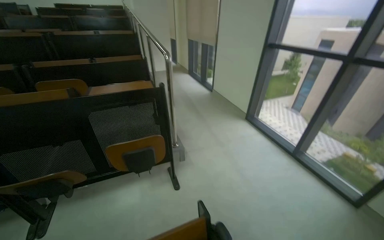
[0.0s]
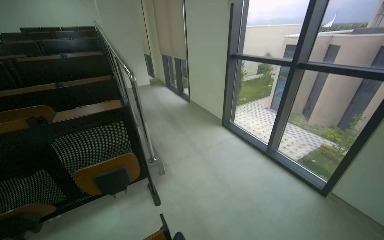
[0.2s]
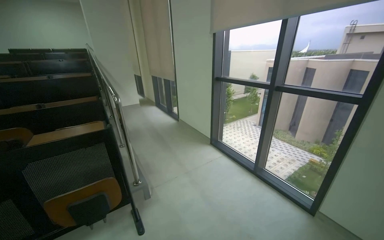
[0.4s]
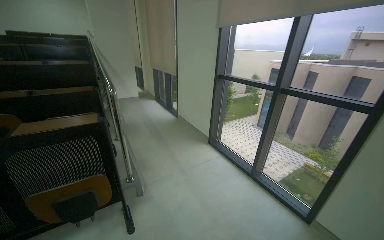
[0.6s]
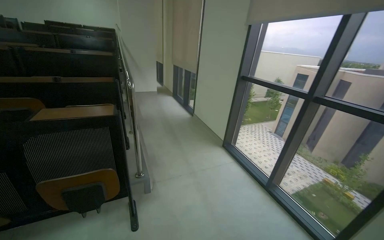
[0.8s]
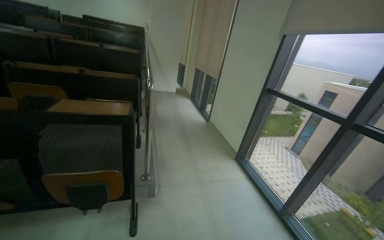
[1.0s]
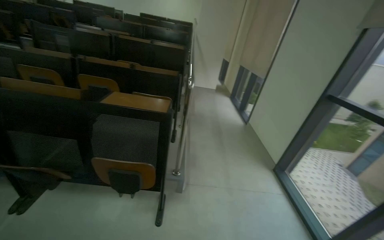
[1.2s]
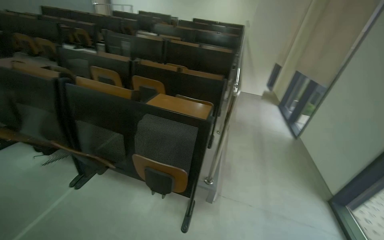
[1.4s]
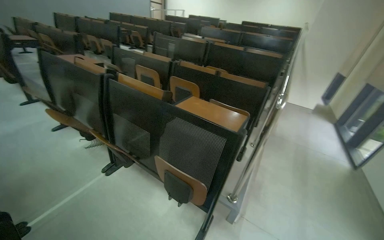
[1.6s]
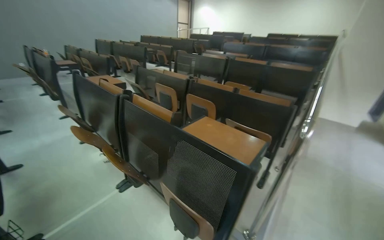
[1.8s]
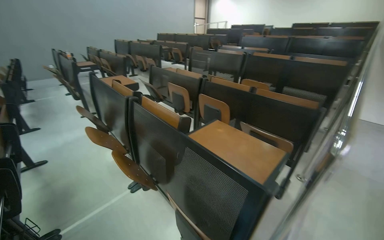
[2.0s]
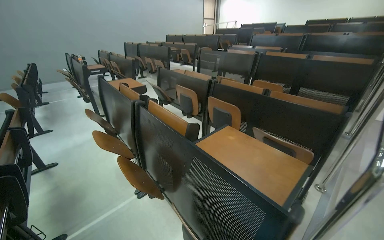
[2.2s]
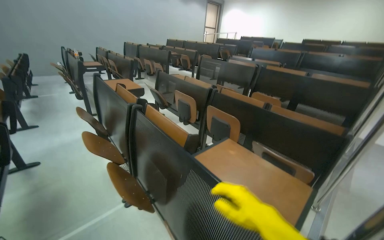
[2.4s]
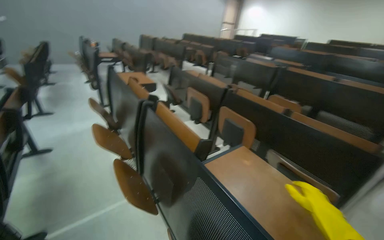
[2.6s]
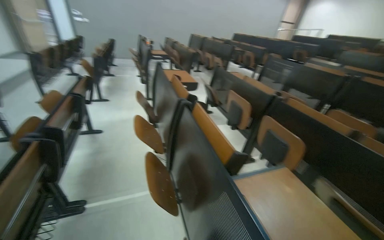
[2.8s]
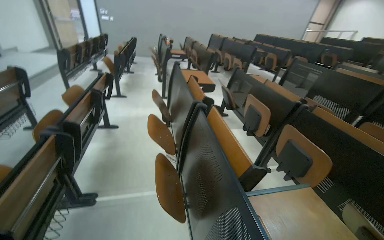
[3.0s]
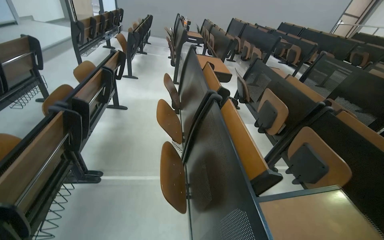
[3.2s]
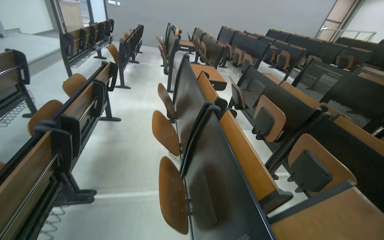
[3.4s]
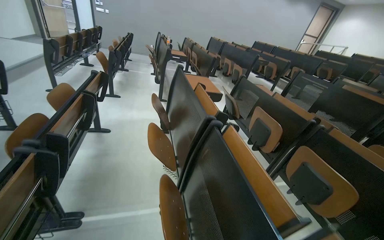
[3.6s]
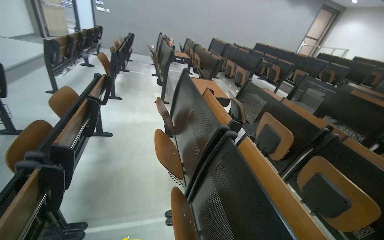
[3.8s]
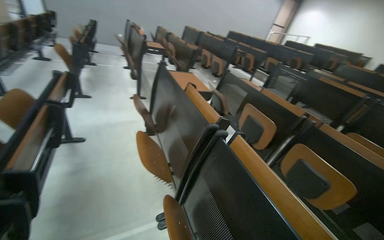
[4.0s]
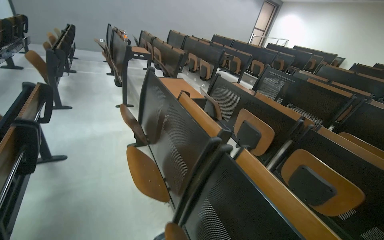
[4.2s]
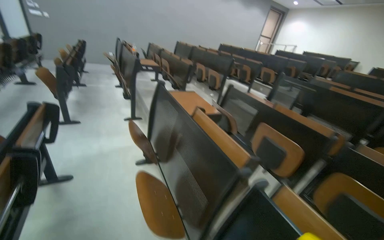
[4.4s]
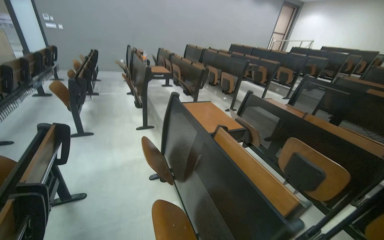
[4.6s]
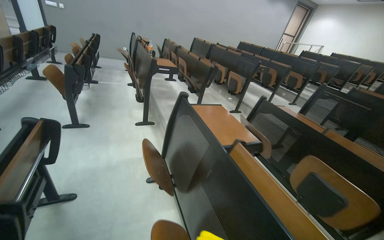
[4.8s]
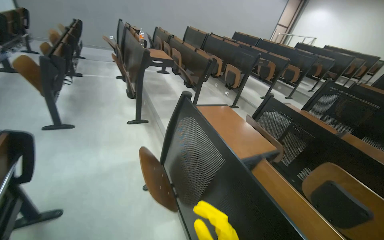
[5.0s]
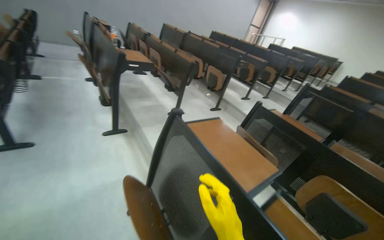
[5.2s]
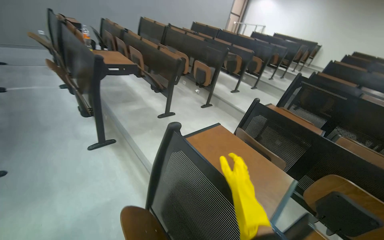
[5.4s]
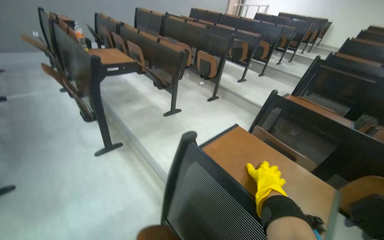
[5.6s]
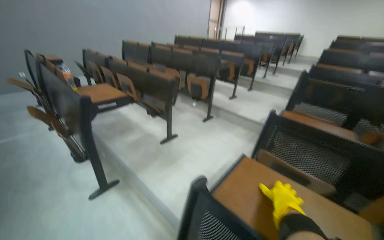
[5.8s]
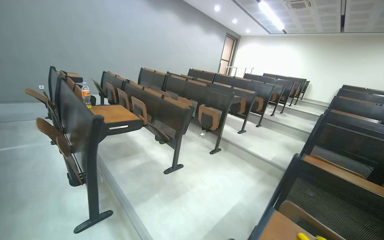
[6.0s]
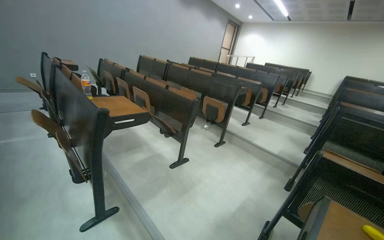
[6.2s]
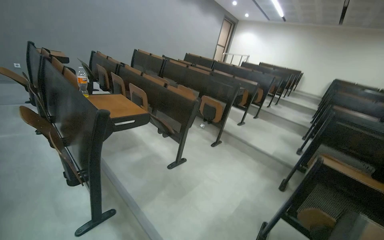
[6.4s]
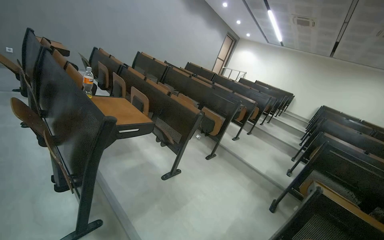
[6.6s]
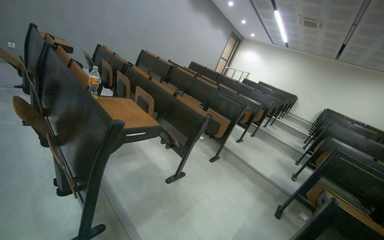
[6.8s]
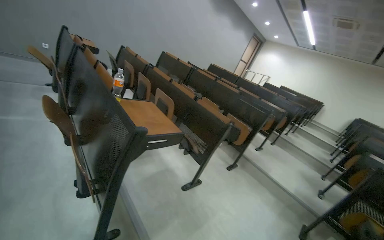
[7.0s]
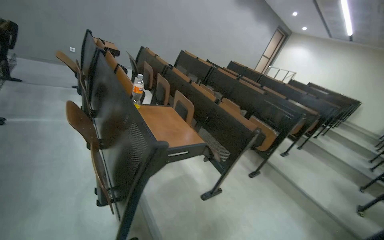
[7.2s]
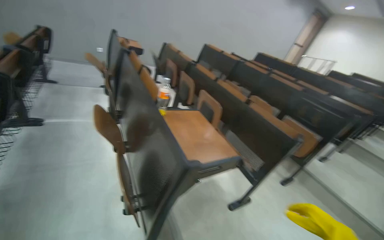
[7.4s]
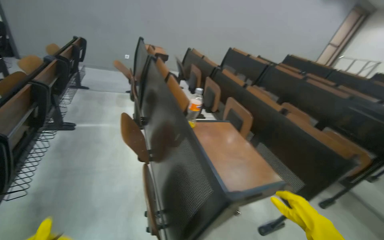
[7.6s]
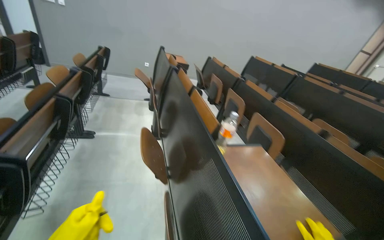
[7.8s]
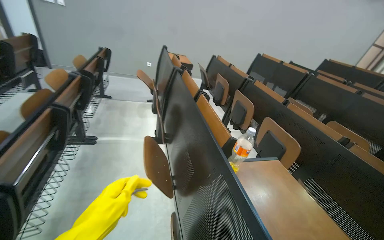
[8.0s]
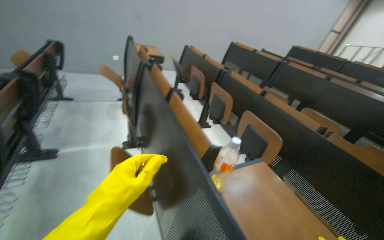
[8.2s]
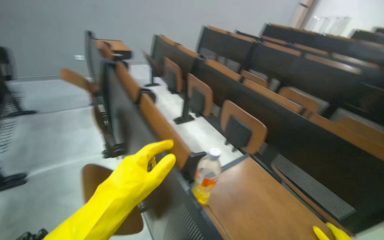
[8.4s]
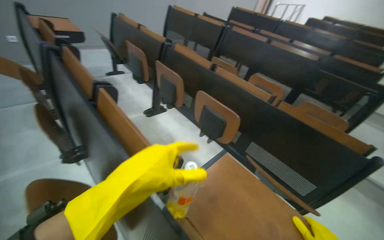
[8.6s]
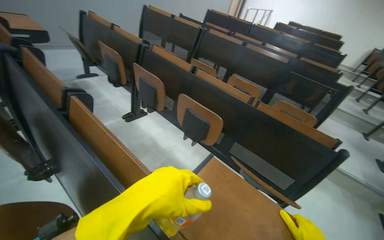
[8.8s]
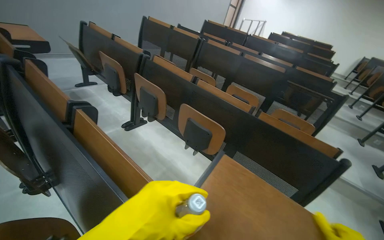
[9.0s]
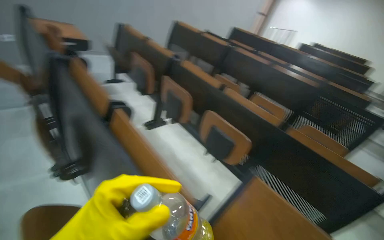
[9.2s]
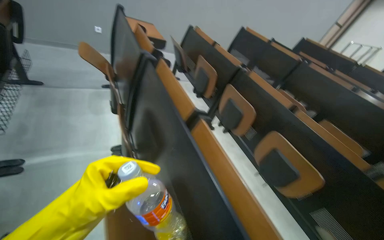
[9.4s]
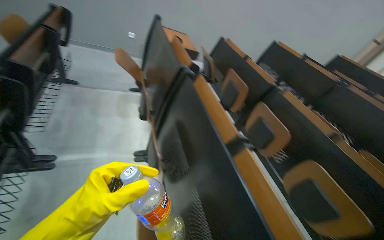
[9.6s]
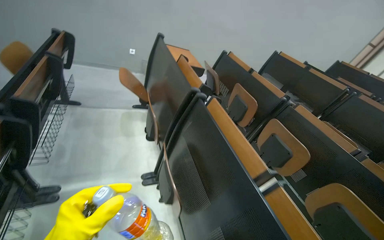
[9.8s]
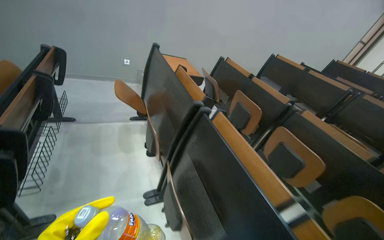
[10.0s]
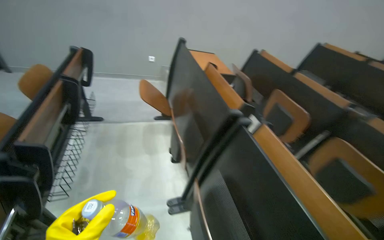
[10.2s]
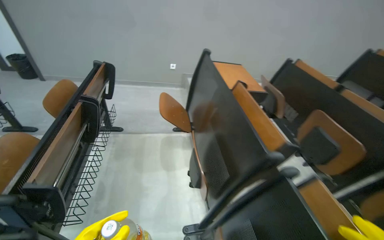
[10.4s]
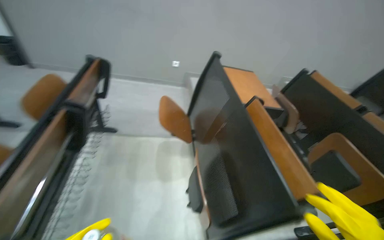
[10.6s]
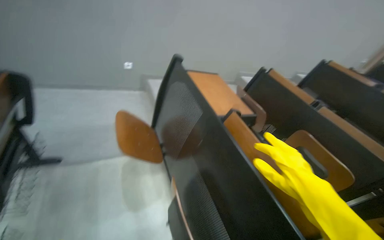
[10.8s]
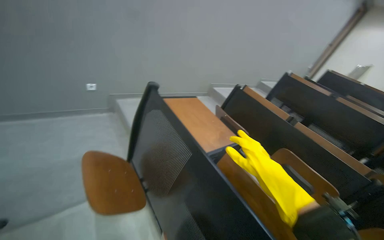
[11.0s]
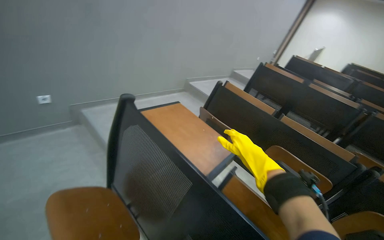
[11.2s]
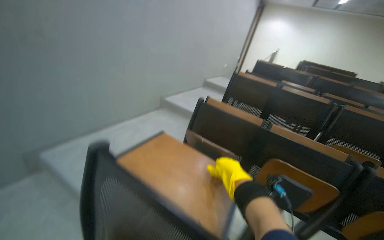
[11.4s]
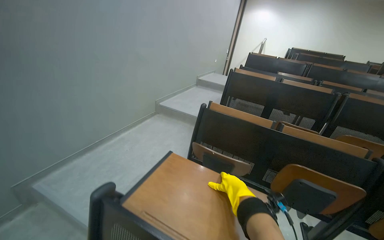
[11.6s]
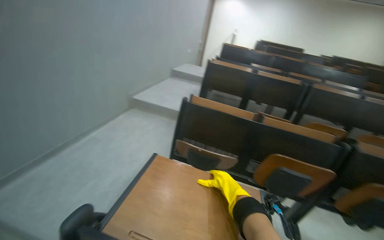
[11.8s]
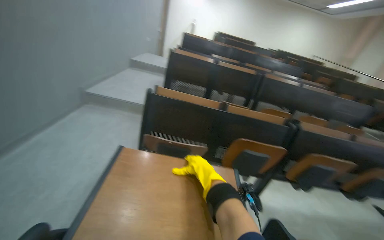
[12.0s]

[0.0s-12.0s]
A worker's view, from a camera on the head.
Job: organizing items.
The whole recording: Organizing auditorium chairs and desks. The worker adjusts and aligns chairs and desks in the auditorium.
0.0s to 1.6s: The camera travels approximately 40 cm. The wearer looks roughly 50 degrees further to the left.
1.6s to 3.0s: The camera is carried roughly 50 cm. The wearer looks roughly 45 degrees further to the left.
3.0s to 4.4s: The head travels some 70 cm.
4.4s to 6.0s: The camera is carried some 1.5 m. The wearer's head swings approximately 15 degrees to the right.
6.0s to 7.6s: The wearer moves some 1 m. The head rotates approximately 25 degrees to the left.
7.6s to 9.0s: The camera travels roughly 70 cm. The wearer looks some 30 degrees further to the right.
9.0s to 10.4s: The wearer moves roughly 1 m. The head turns to the left by roughly 40 degrees.
10.4s to 12.0s: The camera is carried roughly 1 m. The head rotates some 80 degrees to the right.

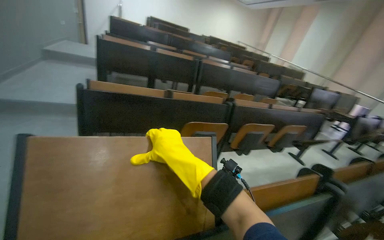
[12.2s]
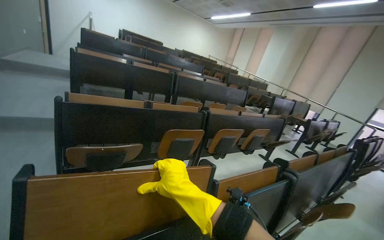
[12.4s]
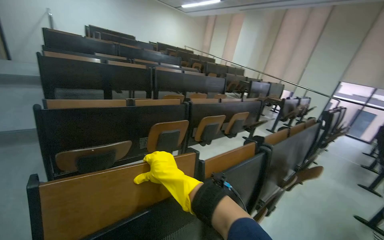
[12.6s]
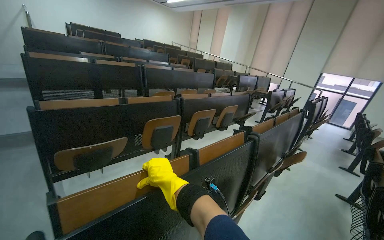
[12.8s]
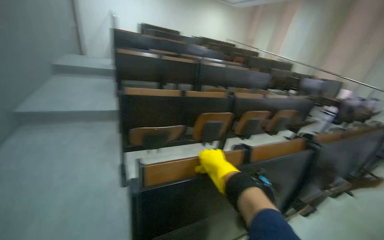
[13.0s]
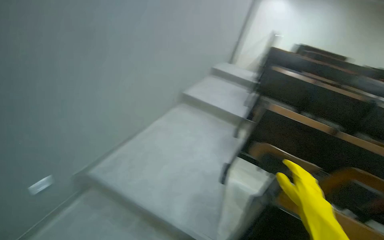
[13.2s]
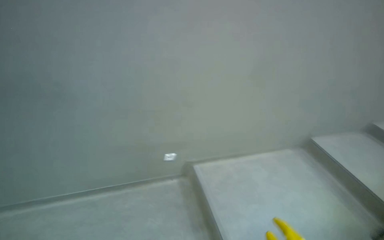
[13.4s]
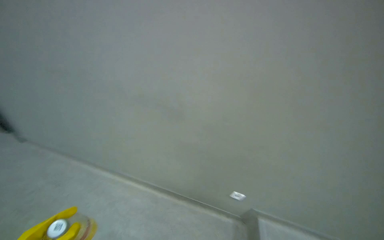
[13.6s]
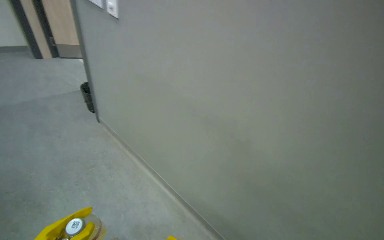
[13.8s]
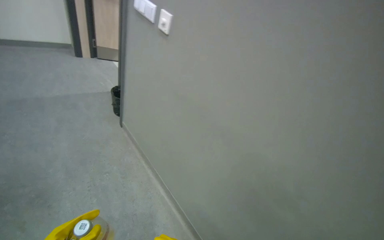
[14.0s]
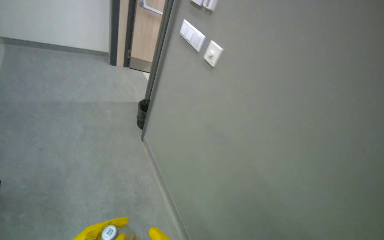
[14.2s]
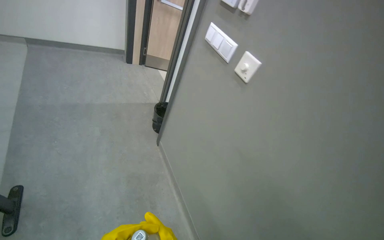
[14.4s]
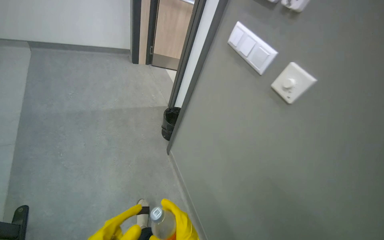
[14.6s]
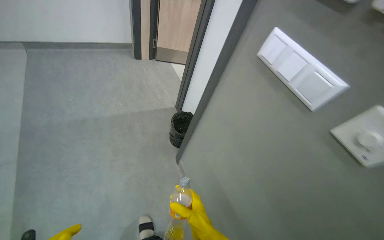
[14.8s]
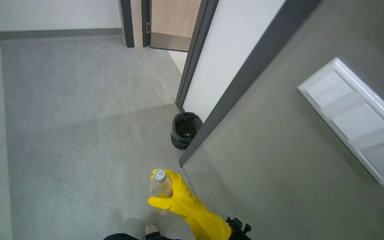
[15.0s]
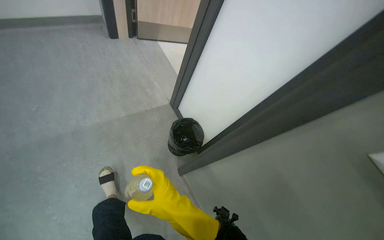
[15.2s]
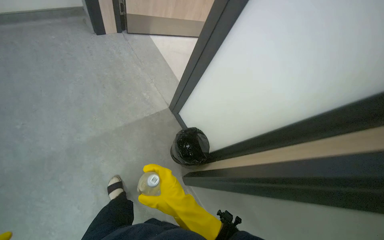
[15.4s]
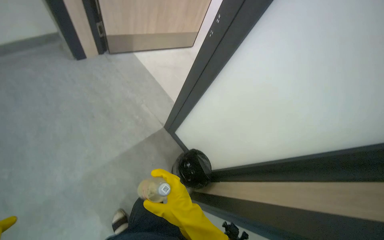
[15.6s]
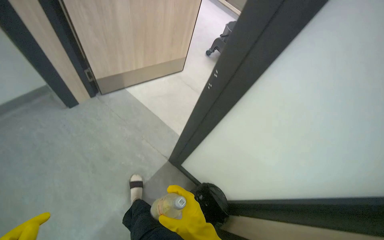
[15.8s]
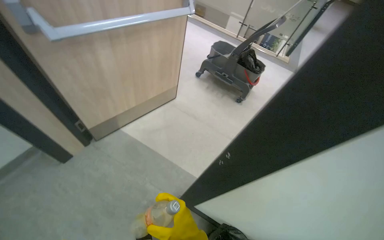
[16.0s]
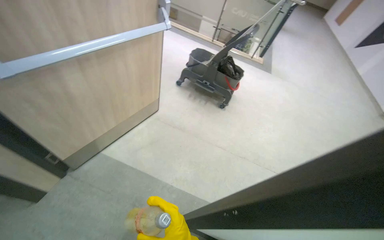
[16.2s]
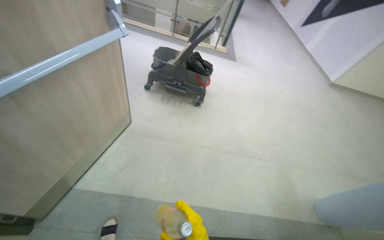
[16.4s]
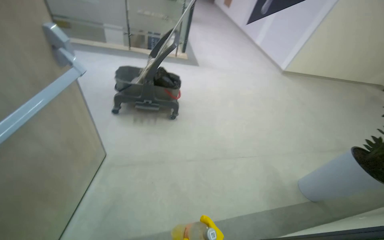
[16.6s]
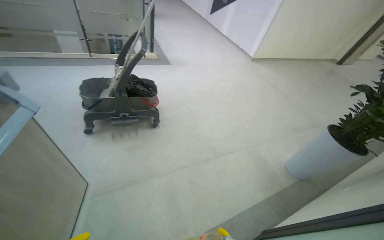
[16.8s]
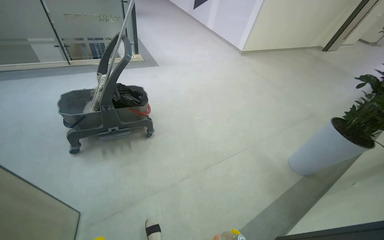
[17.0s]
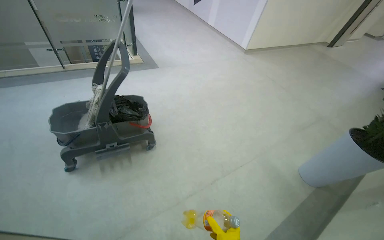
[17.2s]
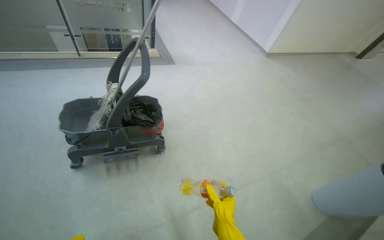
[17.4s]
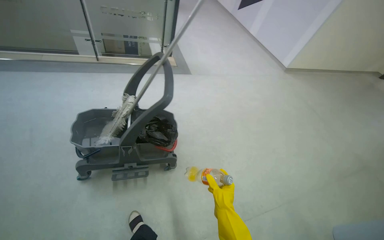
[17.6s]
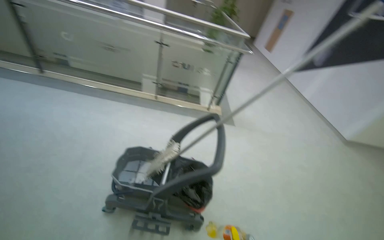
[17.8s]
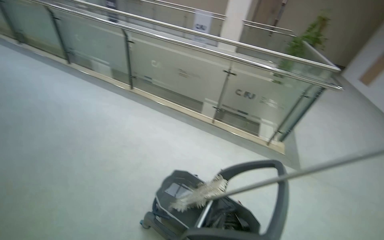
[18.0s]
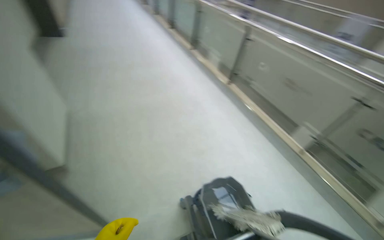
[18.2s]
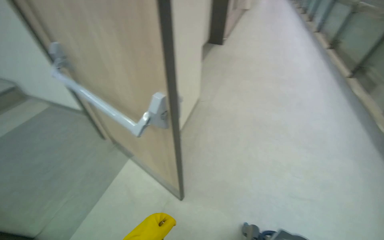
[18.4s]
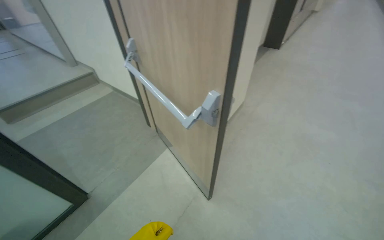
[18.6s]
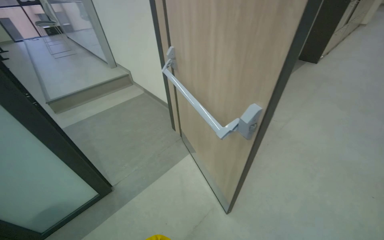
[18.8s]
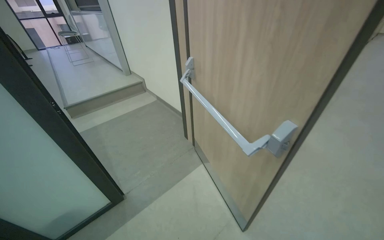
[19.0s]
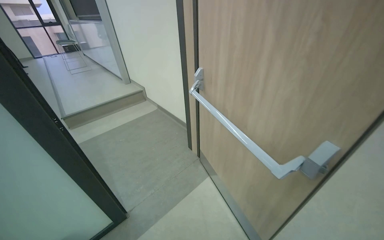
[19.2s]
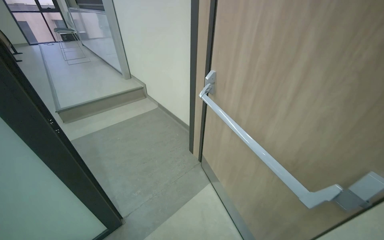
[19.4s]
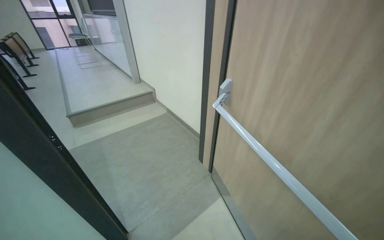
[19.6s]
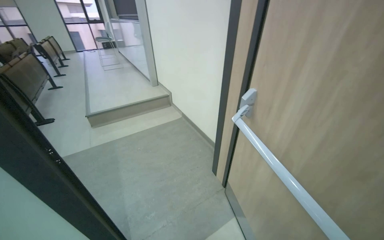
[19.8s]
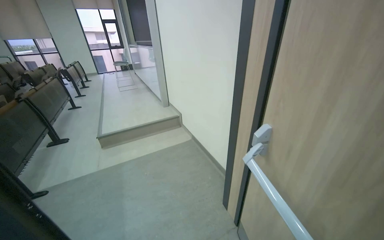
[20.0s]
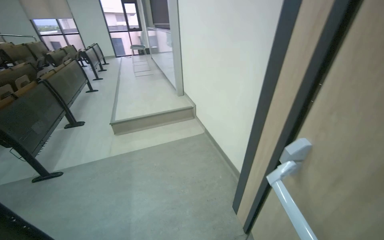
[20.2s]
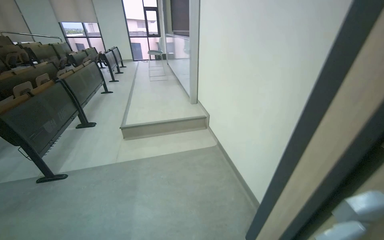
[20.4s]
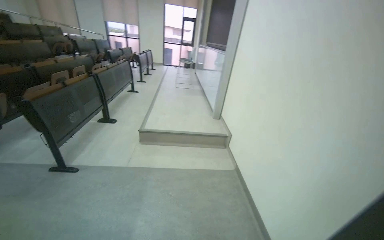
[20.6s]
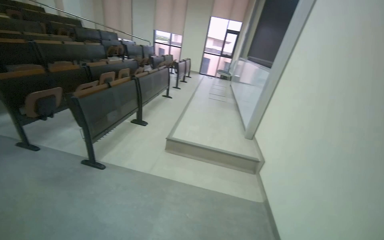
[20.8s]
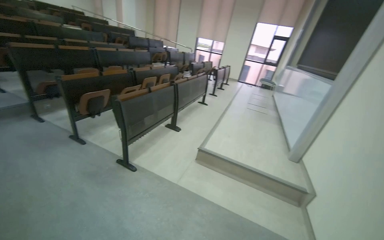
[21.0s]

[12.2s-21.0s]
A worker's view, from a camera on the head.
Job: organizing items.
The whole recording: Organizing auditorium chairs and desks. The worker adjusts and aligns chairs and desks in the auditorium.
12.2s to 13.6s: The head travels roughly 70 cm. The head turns to the left by approximately 40 degrees.
13.6s to 15.2s: The wearer moves approximately 1.5 m. The head turns to the left by some 30 degrees.
15.2s to 16.6s: The head travels approximately 1 m. The wearer's head swings about 70 degrees to the right.
16.6s to 18.0s: The head travels roughly 1 m. The head turns to the left by roughly 35 degrees. The camera pitches upward, by roughly 20 degrees.
18.0s to 19.6s: The wearer moves approximately 60 cm. The head rotates about 120 degrees to the left.
19.6s to 21.0s: The head travels approximately 90 cm. The head rotates approximately 60 degrees to the left. The camera pitches upward, by approximately 15 degrees.
